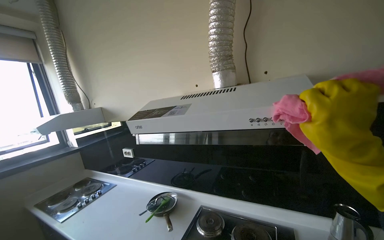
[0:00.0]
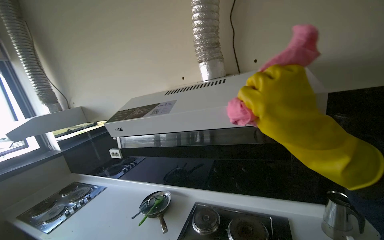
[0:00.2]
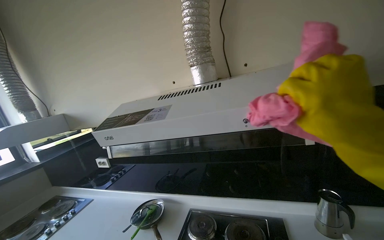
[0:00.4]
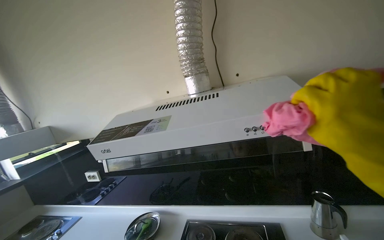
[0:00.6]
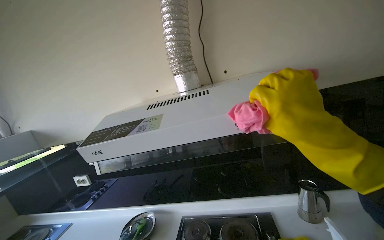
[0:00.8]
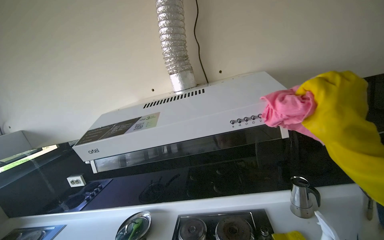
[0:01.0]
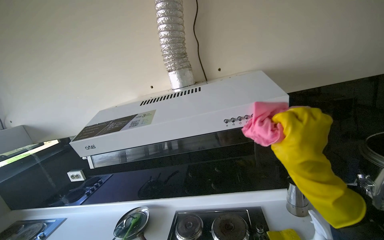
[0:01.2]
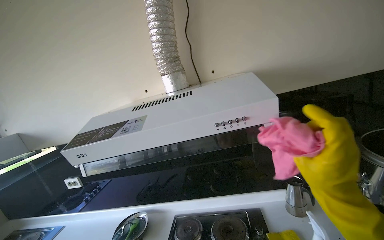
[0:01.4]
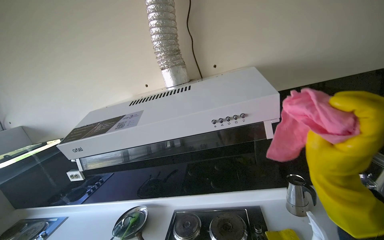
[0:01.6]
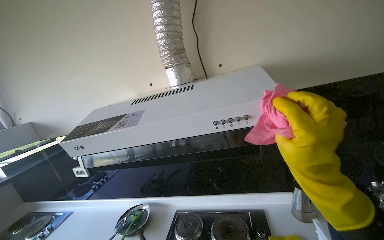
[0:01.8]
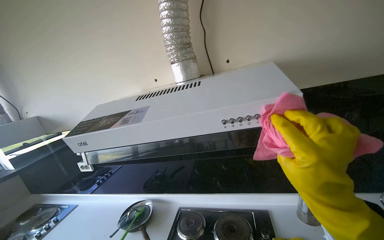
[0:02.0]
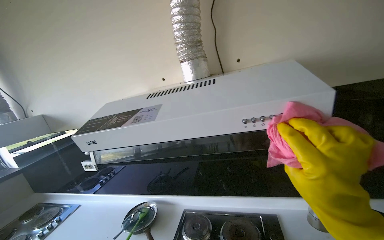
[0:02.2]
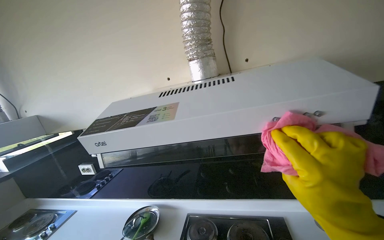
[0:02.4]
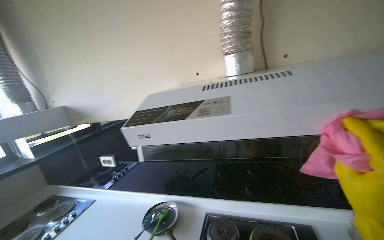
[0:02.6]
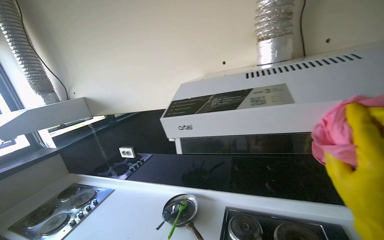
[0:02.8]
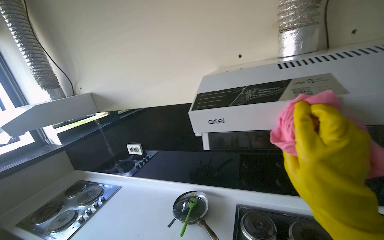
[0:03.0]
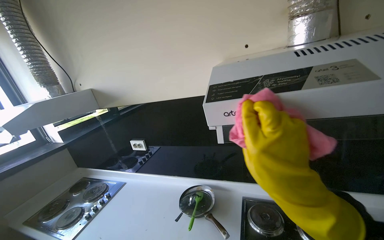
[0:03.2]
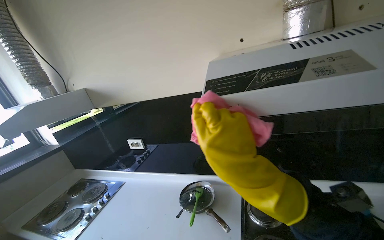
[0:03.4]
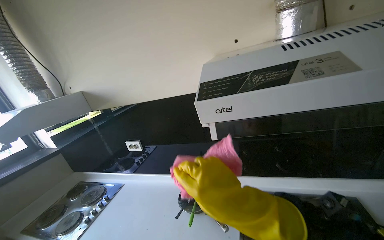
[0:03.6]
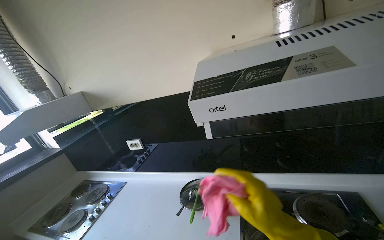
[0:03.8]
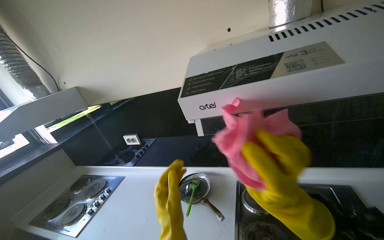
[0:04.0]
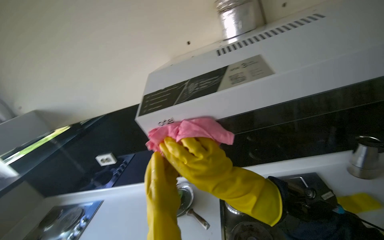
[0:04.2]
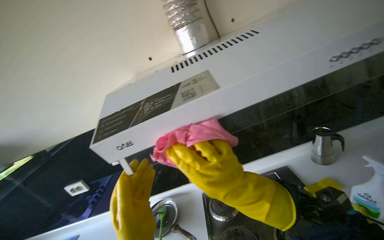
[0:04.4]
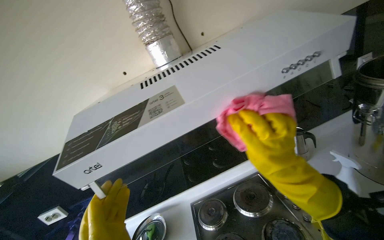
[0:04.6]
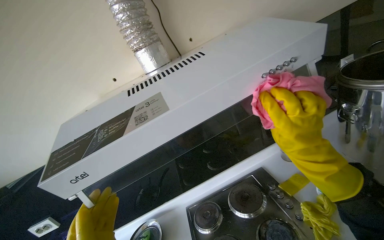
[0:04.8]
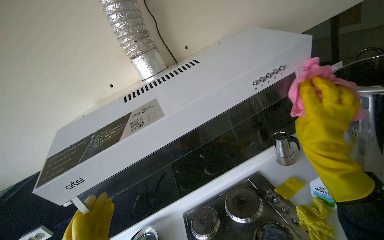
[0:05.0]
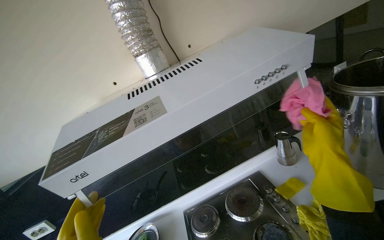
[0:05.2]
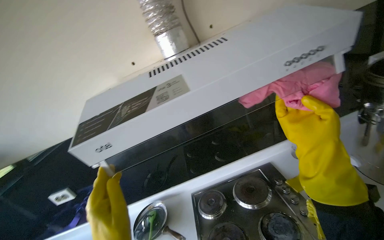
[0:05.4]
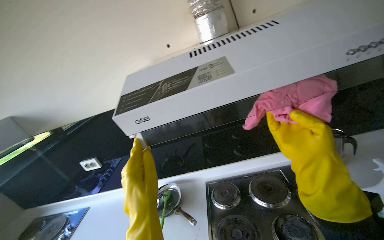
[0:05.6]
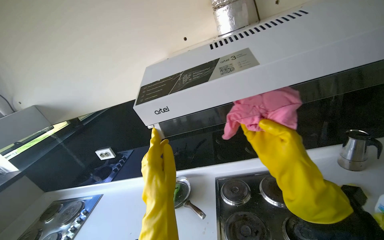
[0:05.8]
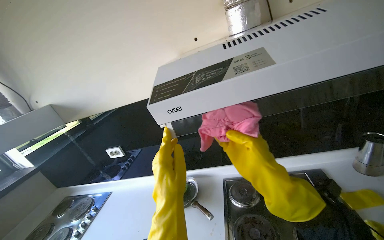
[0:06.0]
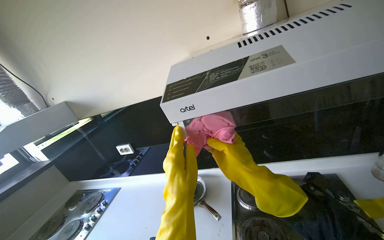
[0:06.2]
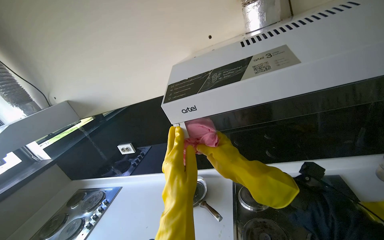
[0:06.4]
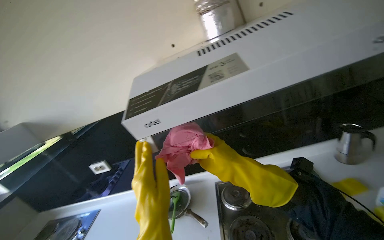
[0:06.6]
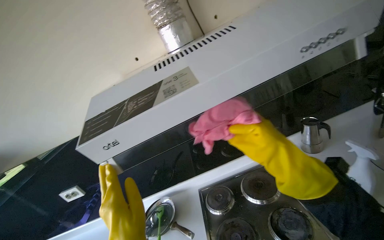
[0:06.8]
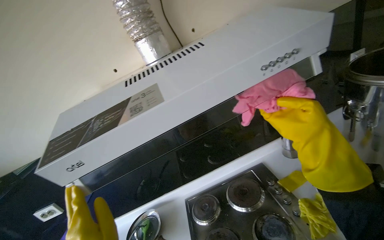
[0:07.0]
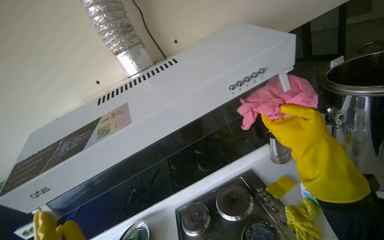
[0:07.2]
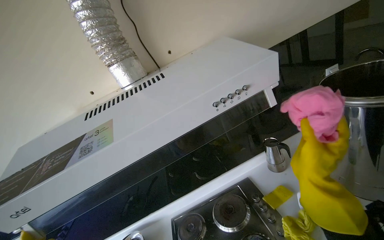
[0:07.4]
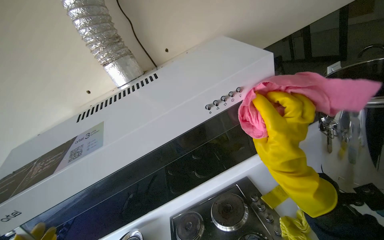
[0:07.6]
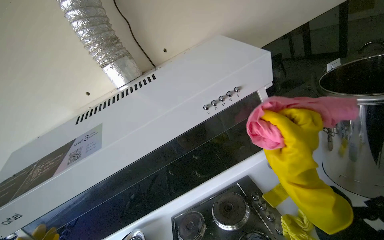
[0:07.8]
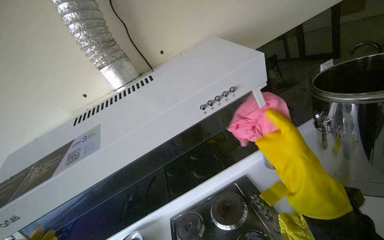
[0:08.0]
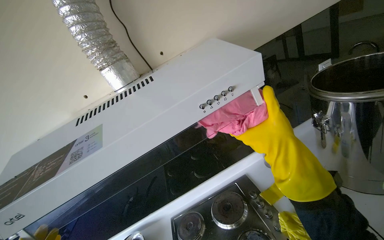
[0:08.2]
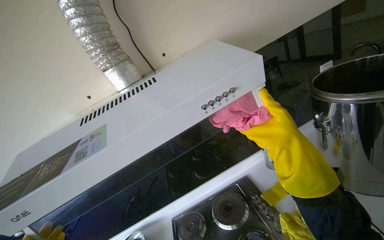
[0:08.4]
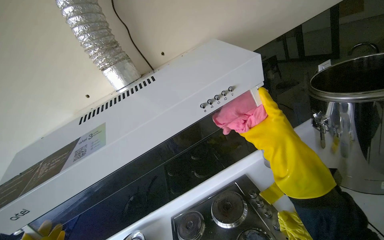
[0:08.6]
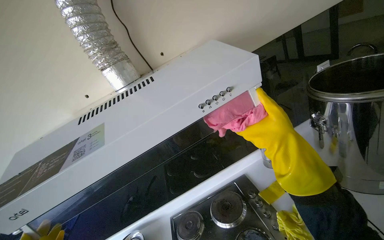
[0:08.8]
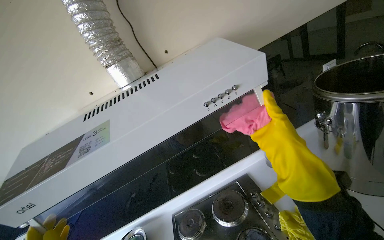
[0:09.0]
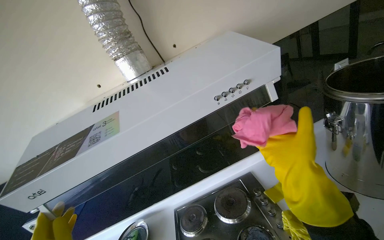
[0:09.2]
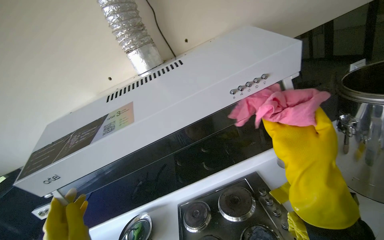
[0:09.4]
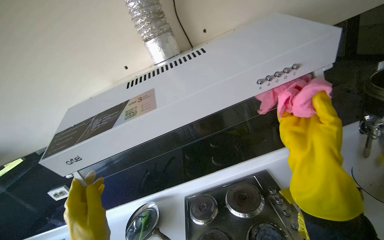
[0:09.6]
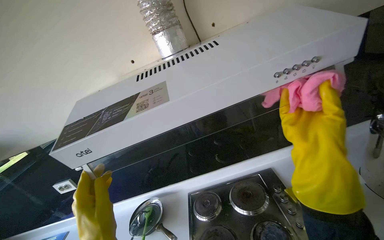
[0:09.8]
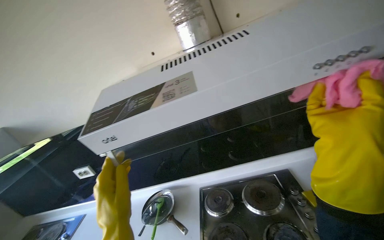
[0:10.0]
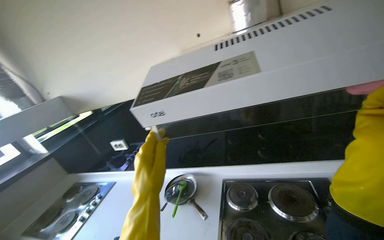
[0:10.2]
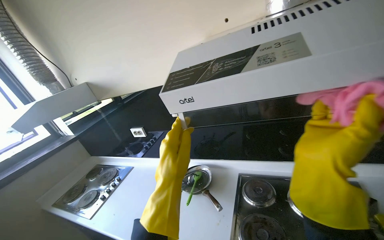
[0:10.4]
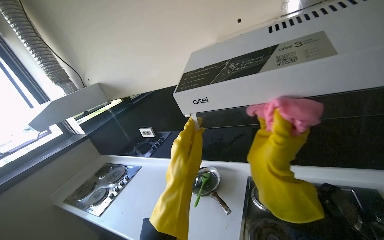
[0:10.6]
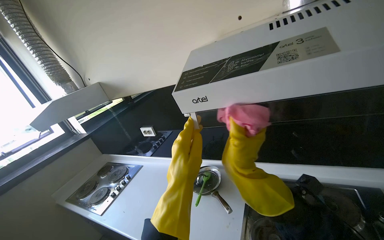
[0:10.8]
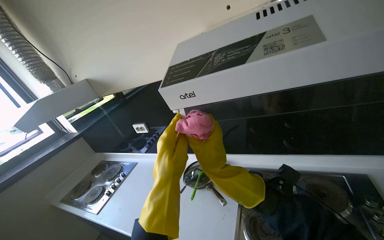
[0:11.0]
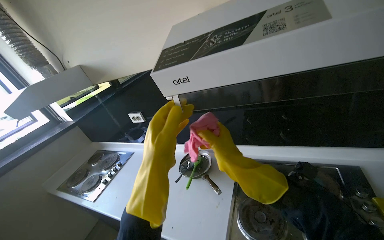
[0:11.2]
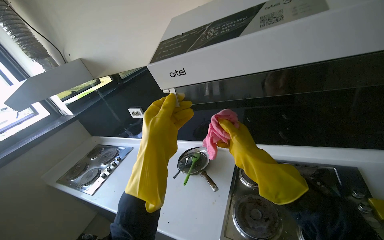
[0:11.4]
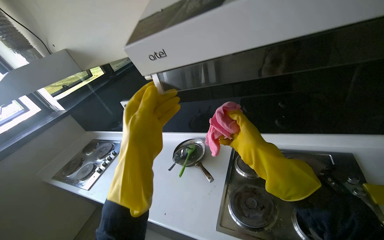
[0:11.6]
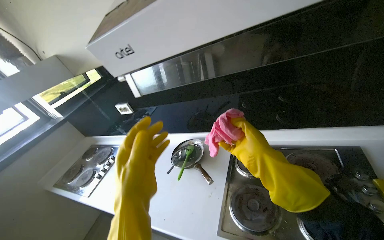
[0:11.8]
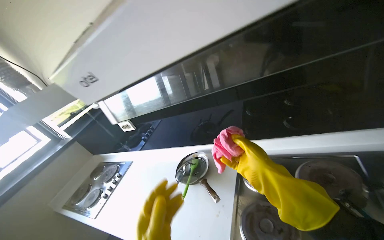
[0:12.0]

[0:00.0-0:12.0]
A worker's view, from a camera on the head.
Job: cleaning kitchen.
The whole recording: Cleaning kitchen range hood. Sprays cleaning solution and wipes the kitchen range hood.
0:00.0 to 0:01.6: The head rotates roughly 20 degrees to the right.
0:03.0 to 0:04.4: The head rotates some 25 degrees to the right.
0:06.0 to 0:07.6: The head rotates about 20 degrees to the right. The right hand reaches about 25 cm to the right, then returns.
0:07.6 to 0:09.0: The right hand shifts some 10 cm farther from the camera.
0:09.0 to 0:10.4: The wearer's head swings about 35 degrees to the left. The camera pitches downward, by roughly 15 degrees.
0:10.4 to 0:12.0: The right hand moves farther from the camera, approximately 20 cm.

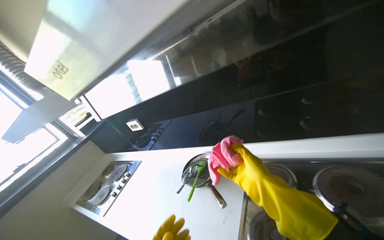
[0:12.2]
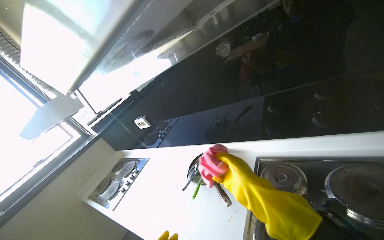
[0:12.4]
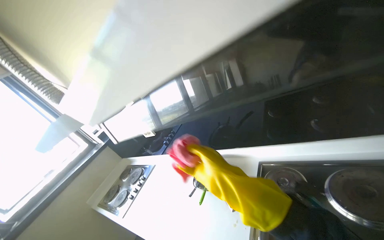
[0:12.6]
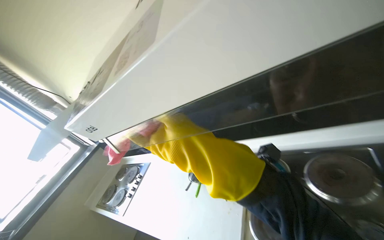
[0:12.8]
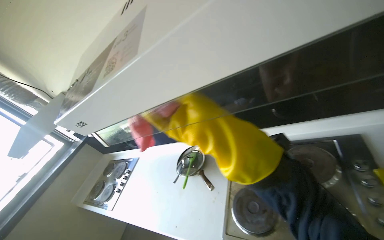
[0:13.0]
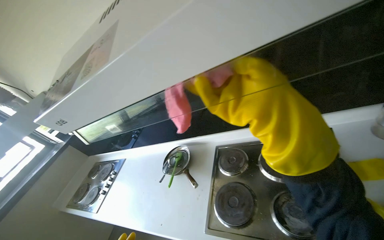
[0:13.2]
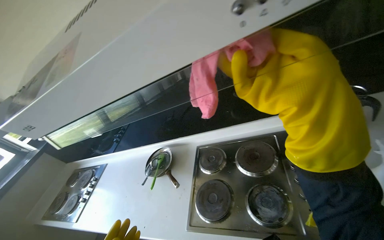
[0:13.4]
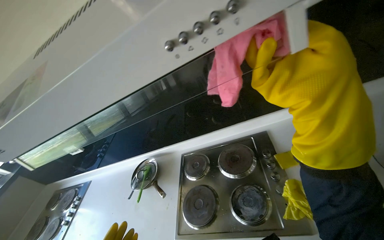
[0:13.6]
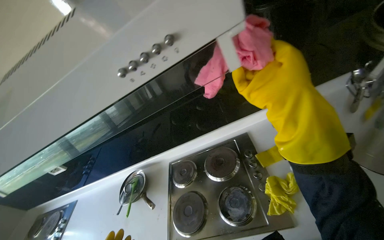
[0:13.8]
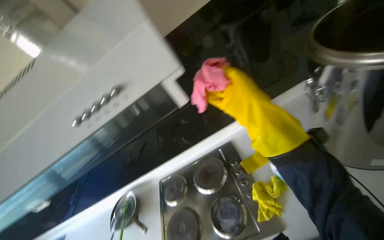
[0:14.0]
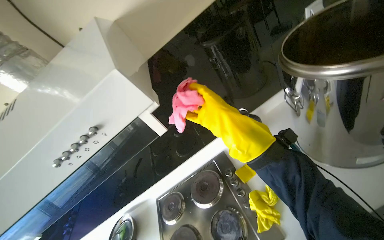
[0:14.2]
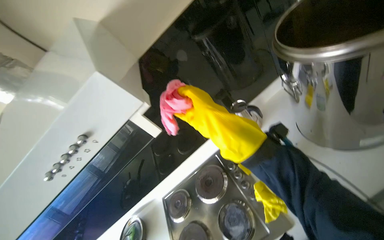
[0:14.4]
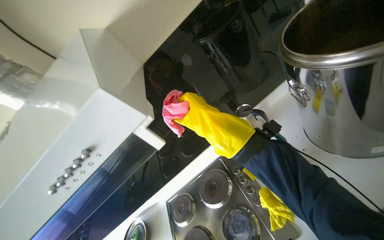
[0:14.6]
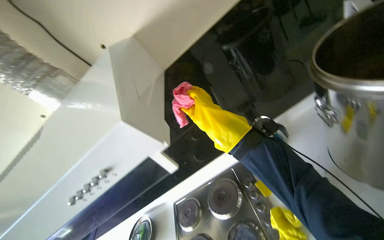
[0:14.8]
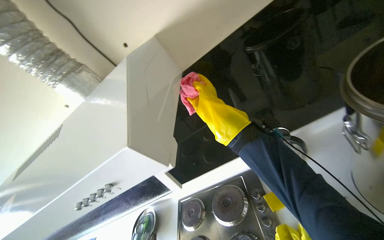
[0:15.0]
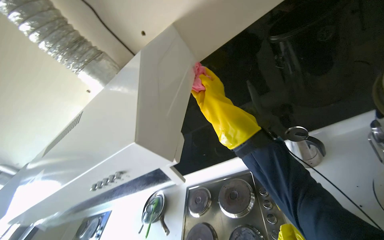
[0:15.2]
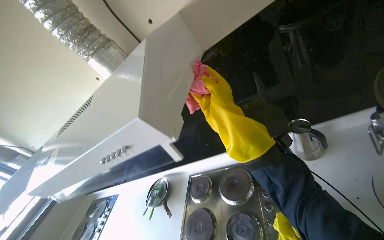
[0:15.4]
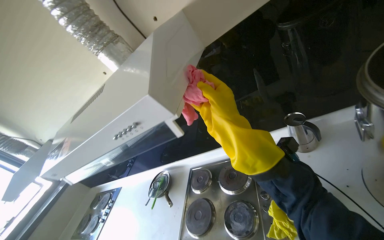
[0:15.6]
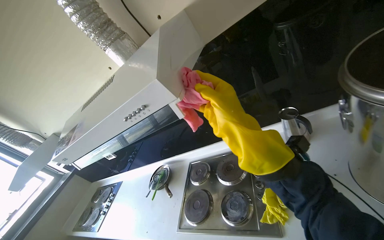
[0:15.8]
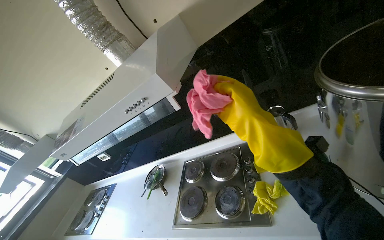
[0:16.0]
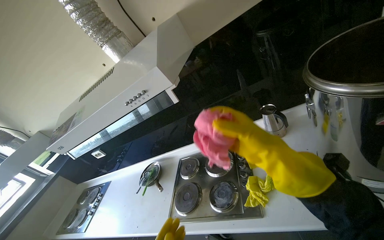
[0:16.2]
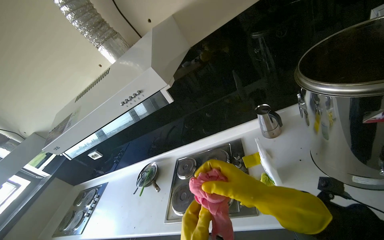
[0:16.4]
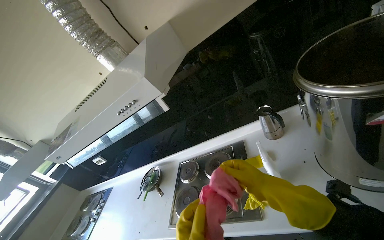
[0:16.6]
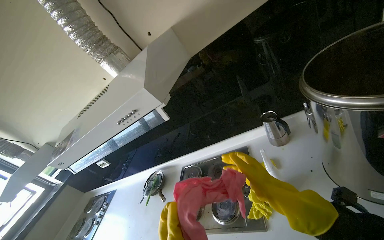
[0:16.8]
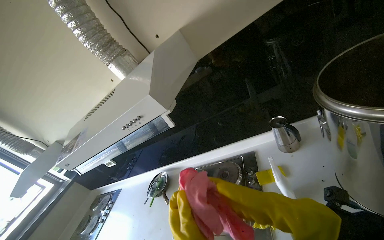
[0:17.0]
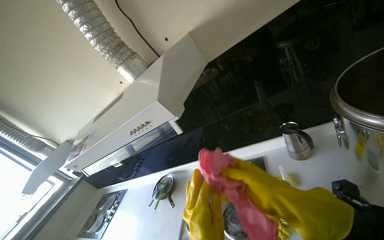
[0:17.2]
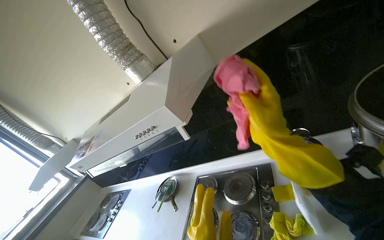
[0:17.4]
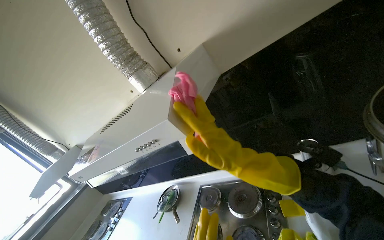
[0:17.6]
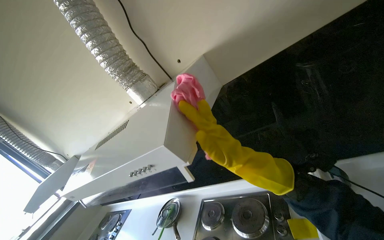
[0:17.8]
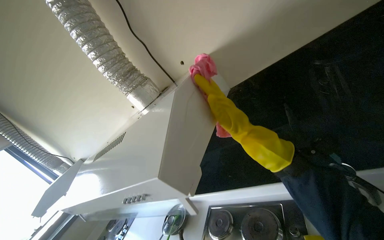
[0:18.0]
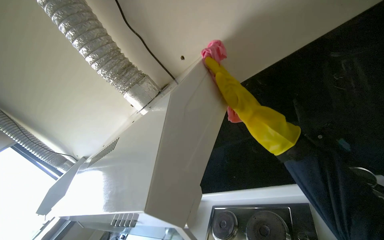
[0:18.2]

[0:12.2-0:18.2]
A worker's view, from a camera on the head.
Job: cleaning kitchen.
The whole recording: Cleaning kitchen range hood. Sprays cleaning solution and wipes the kitchen range hood.
0:12.2 to 0:13.8: The head turns to the right by approximately 25 degrees.
0:15.2 to 0:16.6: The right hand goes approximately 50 cm down the picture, nearer to the camera and to the right.

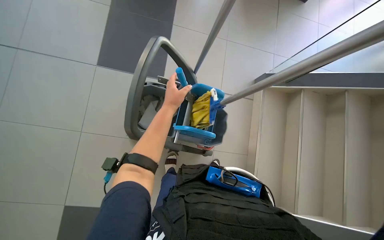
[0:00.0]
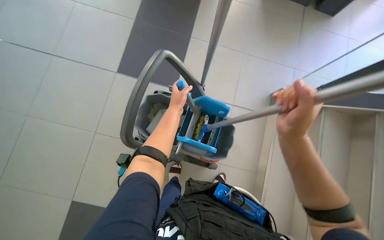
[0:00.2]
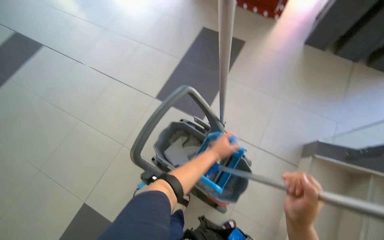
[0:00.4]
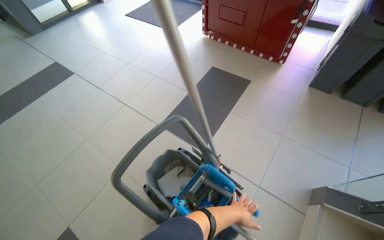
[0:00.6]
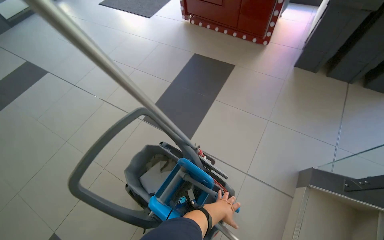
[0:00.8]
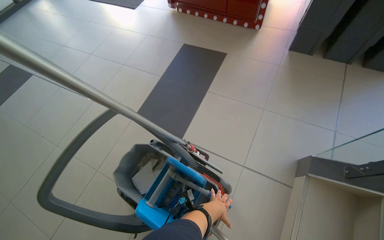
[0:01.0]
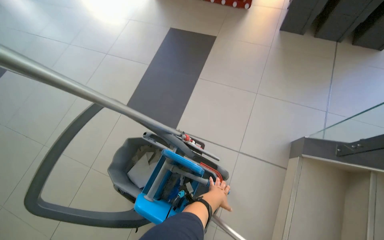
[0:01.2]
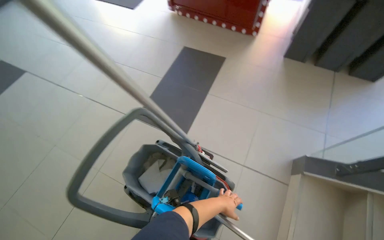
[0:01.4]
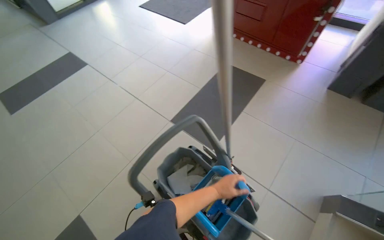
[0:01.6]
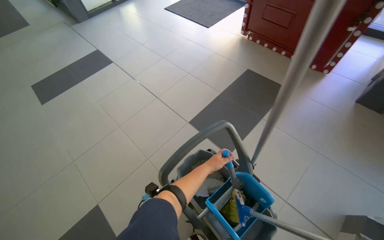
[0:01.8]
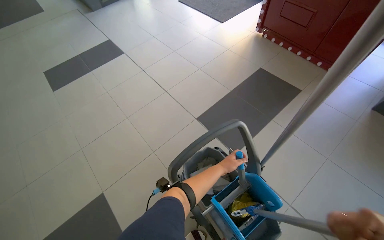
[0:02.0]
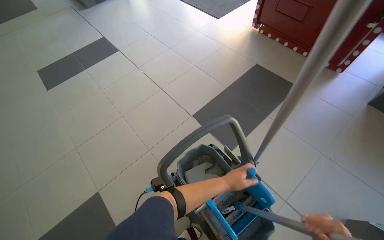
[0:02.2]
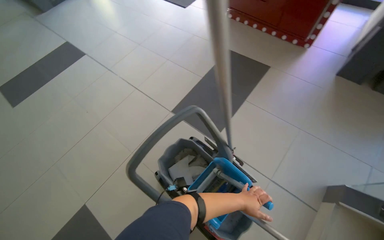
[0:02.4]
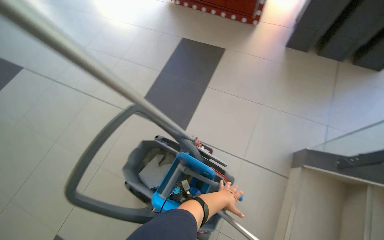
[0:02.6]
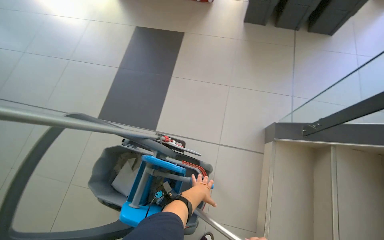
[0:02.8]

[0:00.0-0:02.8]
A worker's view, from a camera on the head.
Job: mopping floor.
The whole recording: Mopping stairs. The worker mops the stairs using a long-handled mop.
0:00.0 to 0:01.4: The wearer looks approximately 15 degrees further to the left. The view tips upward by some 20 degrees.
